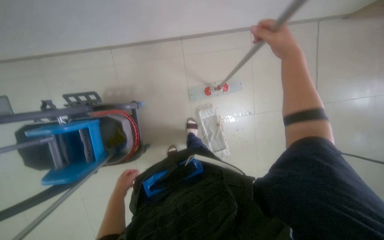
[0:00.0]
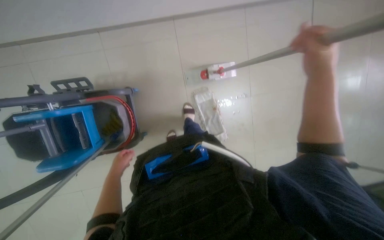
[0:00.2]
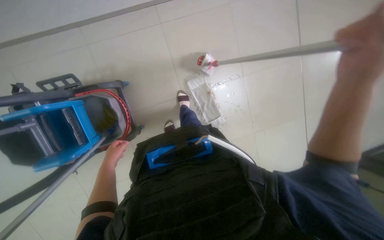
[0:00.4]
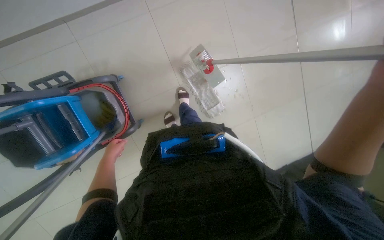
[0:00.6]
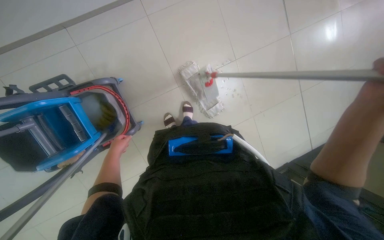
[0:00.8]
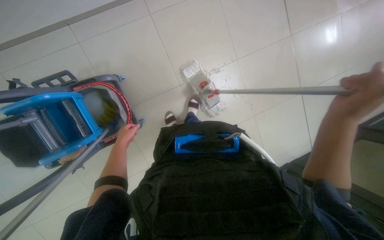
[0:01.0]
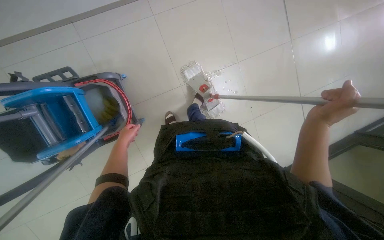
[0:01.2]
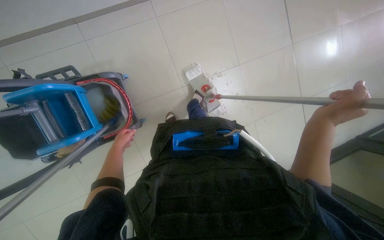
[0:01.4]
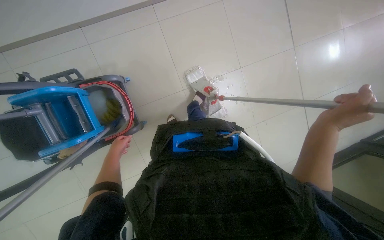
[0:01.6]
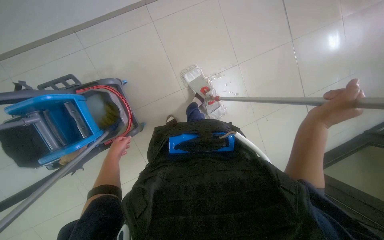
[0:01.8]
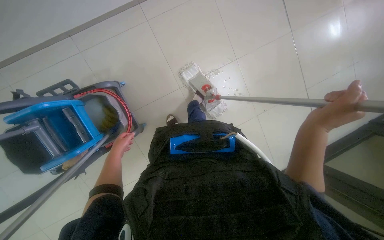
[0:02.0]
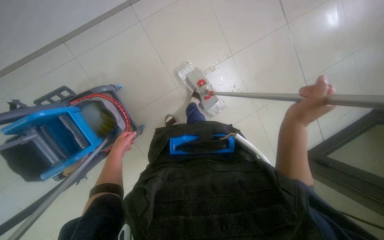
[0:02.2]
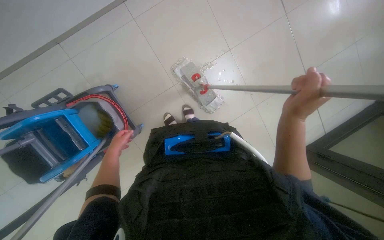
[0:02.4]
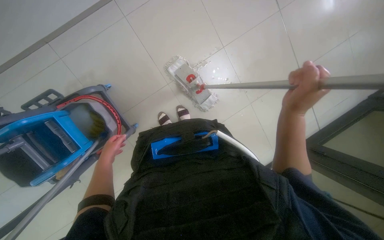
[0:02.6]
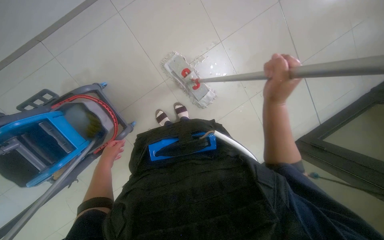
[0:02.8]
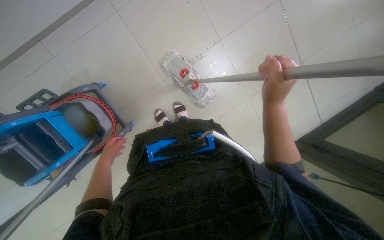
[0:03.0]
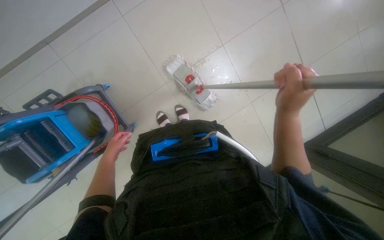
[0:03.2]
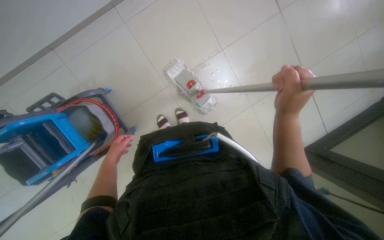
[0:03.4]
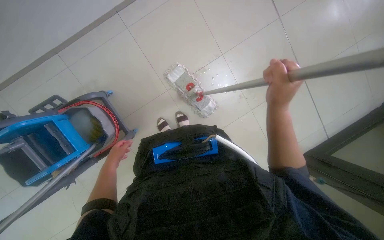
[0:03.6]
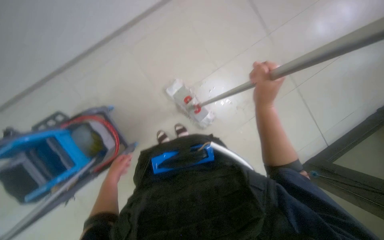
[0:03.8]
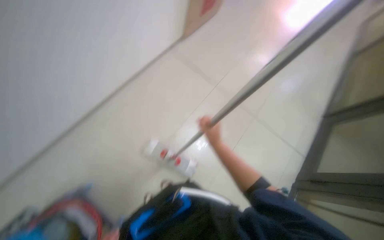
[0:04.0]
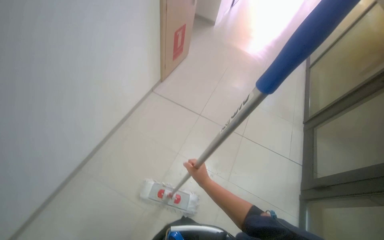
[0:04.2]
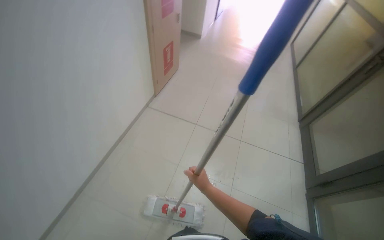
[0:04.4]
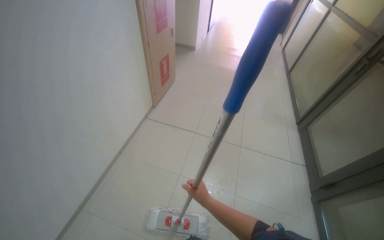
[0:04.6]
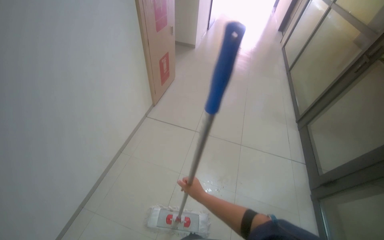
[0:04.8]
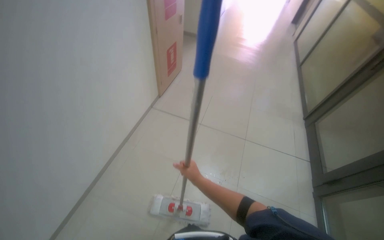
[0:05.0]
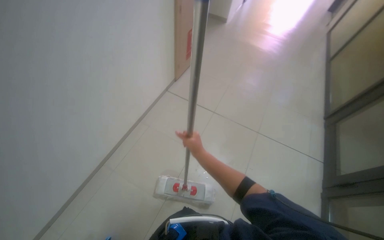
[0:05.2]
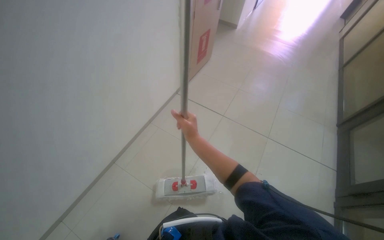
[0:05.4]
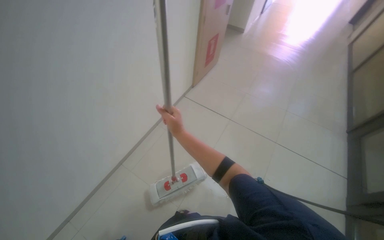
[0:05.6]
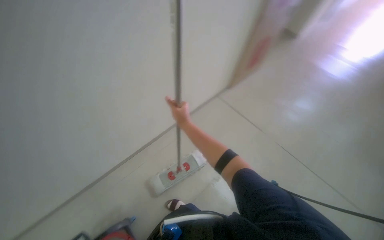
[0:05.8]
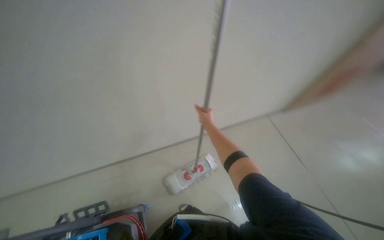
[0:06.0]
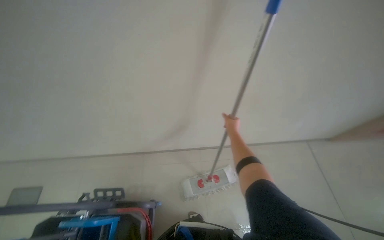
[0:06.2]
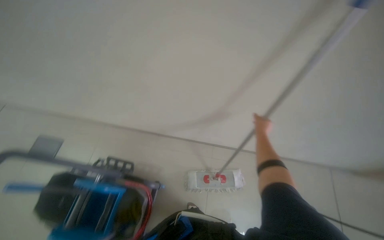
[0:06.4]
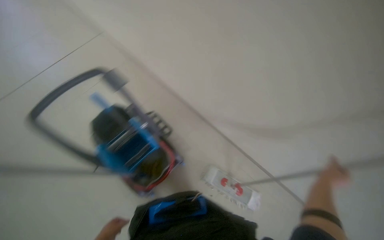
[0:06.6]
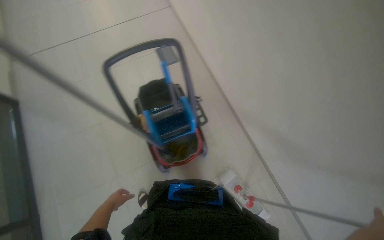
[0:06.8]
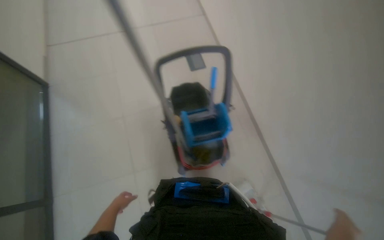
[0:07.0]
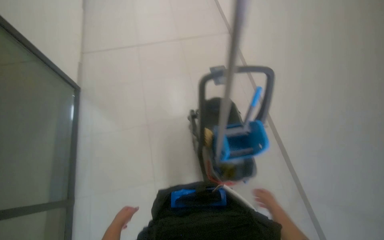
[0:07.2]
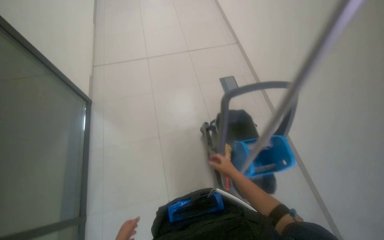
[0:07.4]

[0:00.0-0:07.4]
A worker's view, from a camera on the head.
Job: preparing cleaning supplies.
The whole recording: Wringing out mop head. The worker detaches the mop head and wrings it out in the bucket.
0:00.0 to 0:01.4: The left hand moves farther from the camera, about 10 cm.
0:03.0 to 0:04.4: The view tilts approximately 25 degrees upward. The right hand shifts some 20 cm down the picture and farther from the camera.
0:06.0 to 0:07.4: The camera travels about 50 cm. The wearer looks about 90 degrees further to the left.

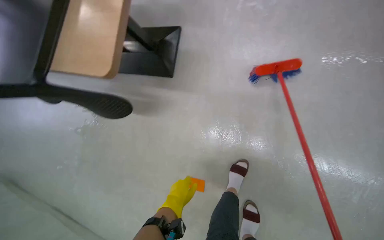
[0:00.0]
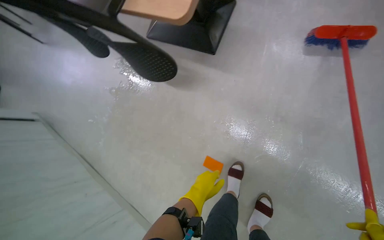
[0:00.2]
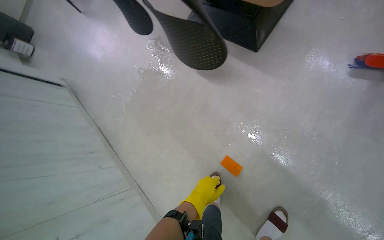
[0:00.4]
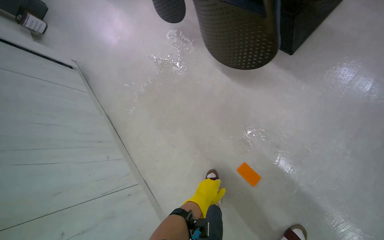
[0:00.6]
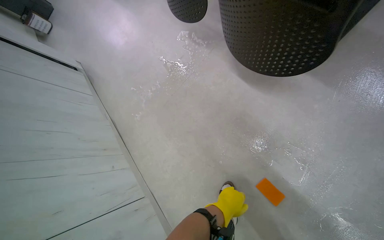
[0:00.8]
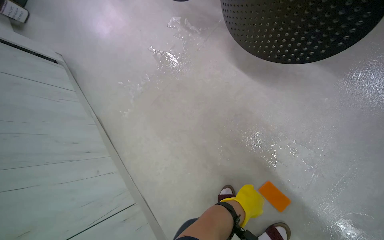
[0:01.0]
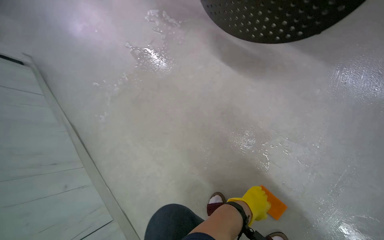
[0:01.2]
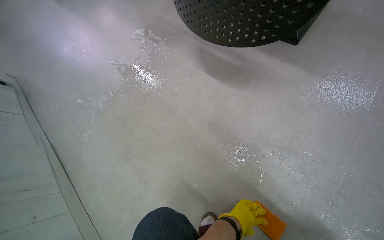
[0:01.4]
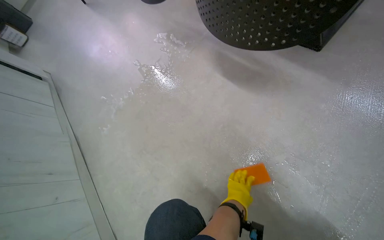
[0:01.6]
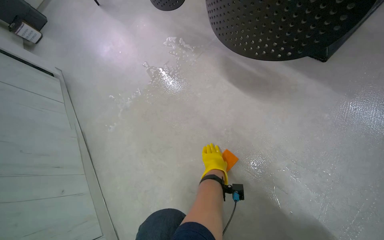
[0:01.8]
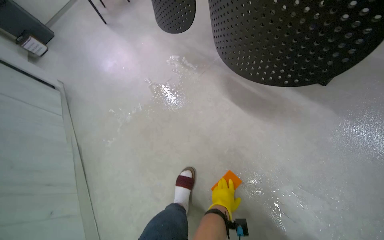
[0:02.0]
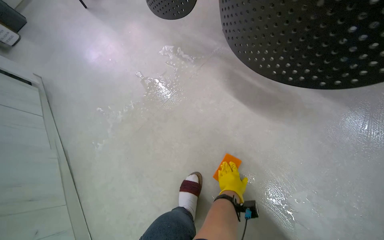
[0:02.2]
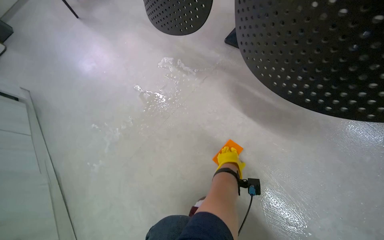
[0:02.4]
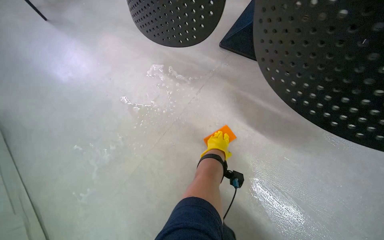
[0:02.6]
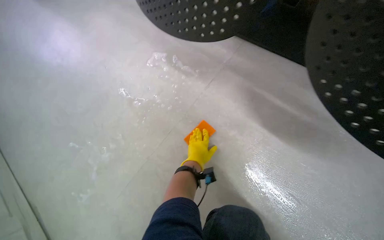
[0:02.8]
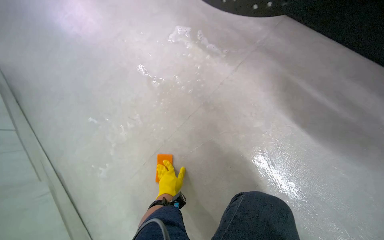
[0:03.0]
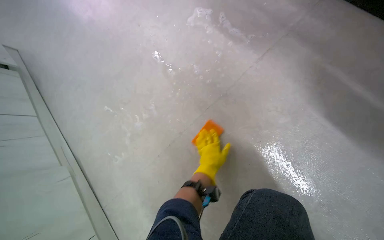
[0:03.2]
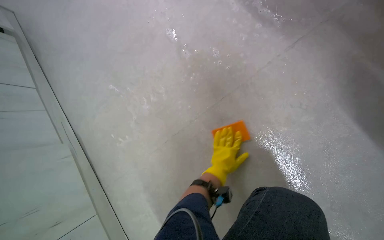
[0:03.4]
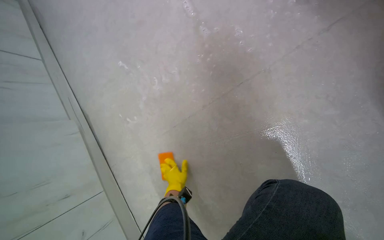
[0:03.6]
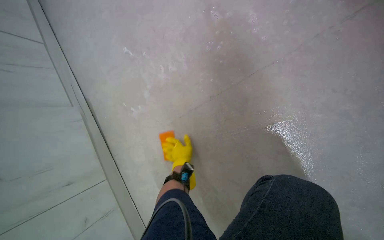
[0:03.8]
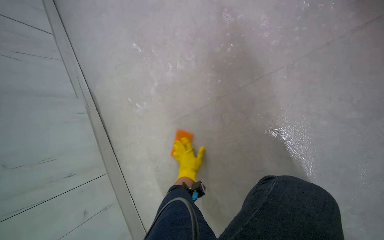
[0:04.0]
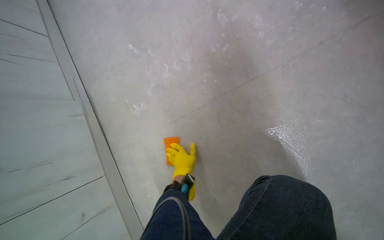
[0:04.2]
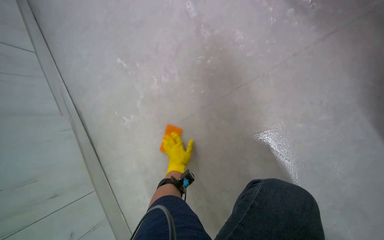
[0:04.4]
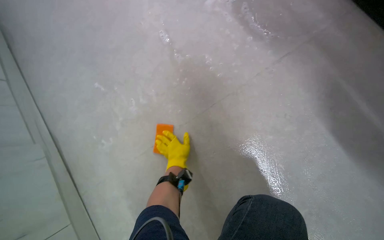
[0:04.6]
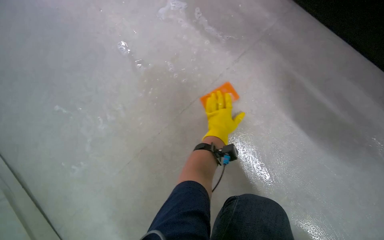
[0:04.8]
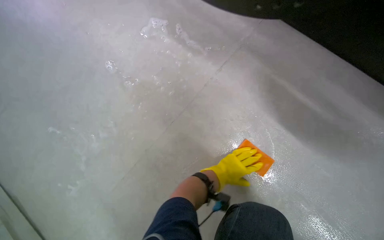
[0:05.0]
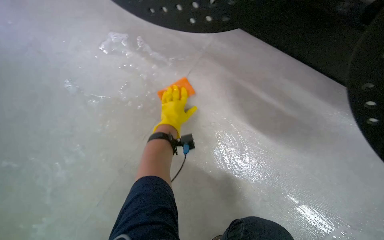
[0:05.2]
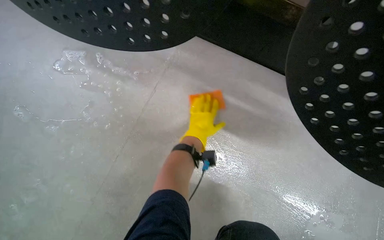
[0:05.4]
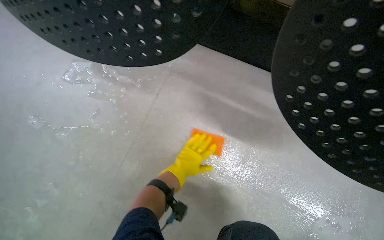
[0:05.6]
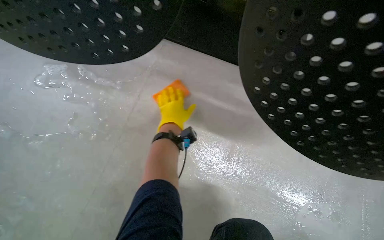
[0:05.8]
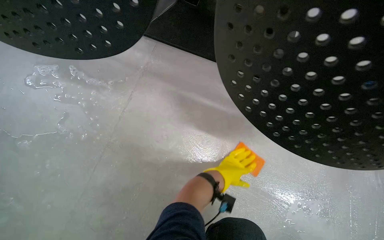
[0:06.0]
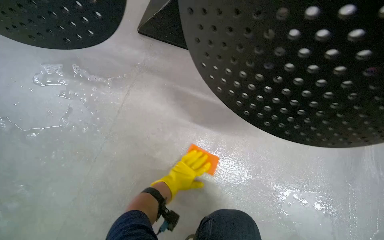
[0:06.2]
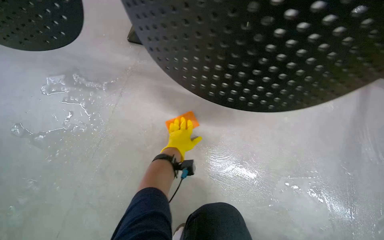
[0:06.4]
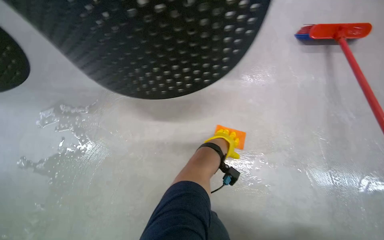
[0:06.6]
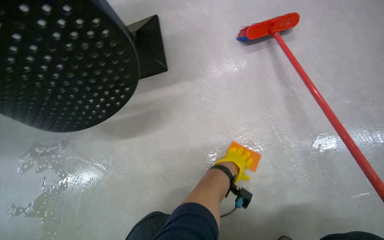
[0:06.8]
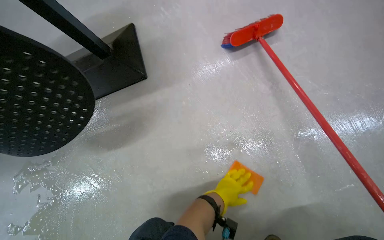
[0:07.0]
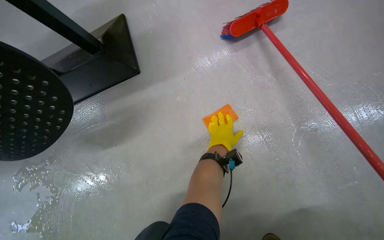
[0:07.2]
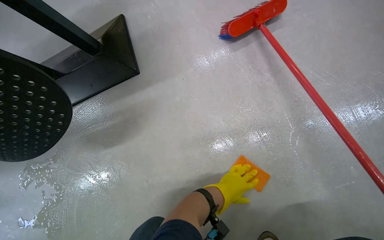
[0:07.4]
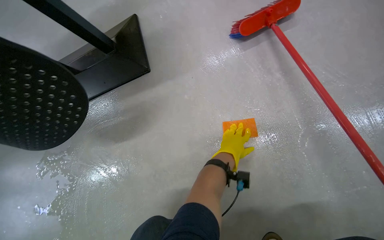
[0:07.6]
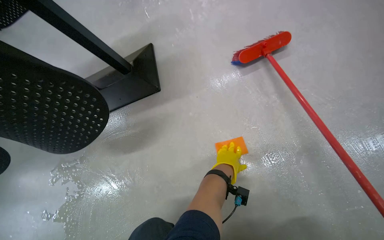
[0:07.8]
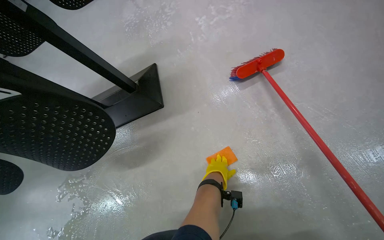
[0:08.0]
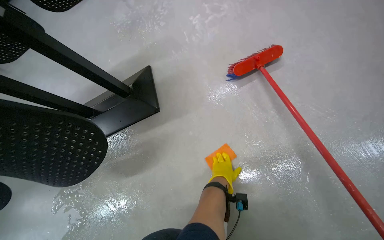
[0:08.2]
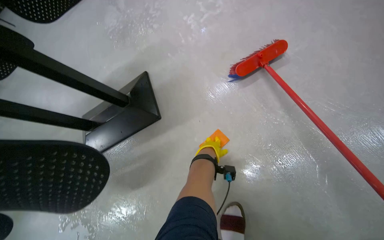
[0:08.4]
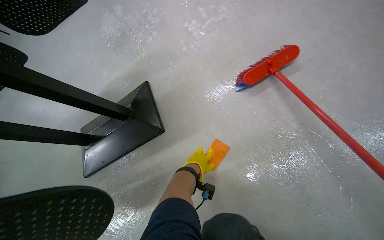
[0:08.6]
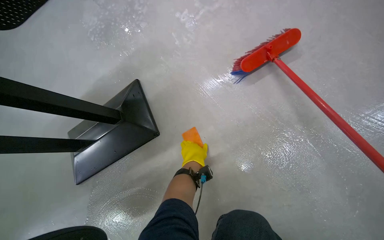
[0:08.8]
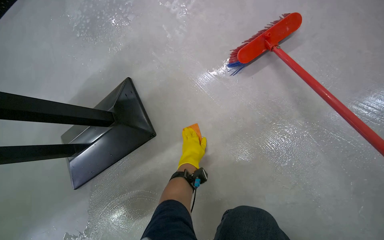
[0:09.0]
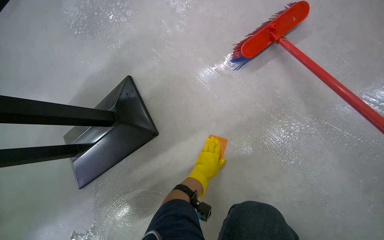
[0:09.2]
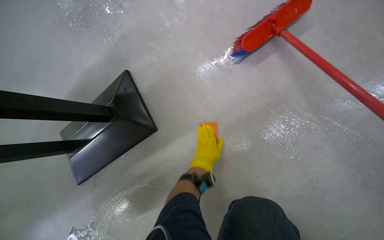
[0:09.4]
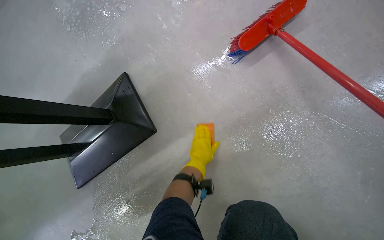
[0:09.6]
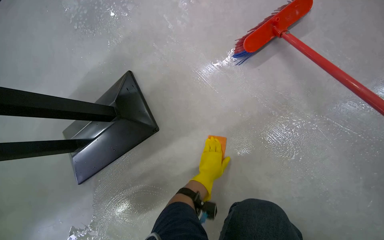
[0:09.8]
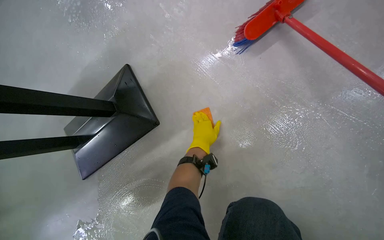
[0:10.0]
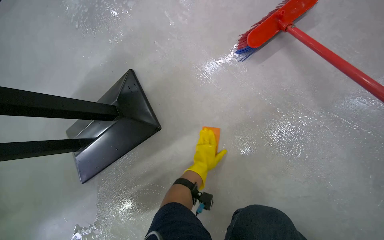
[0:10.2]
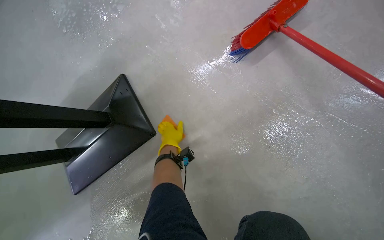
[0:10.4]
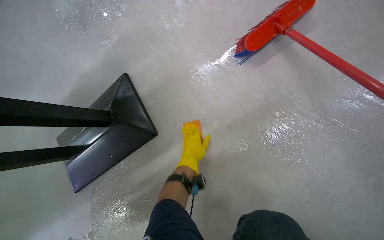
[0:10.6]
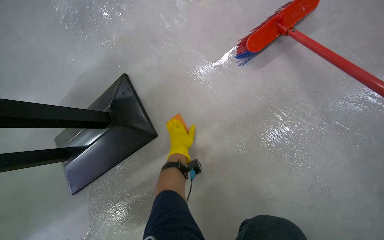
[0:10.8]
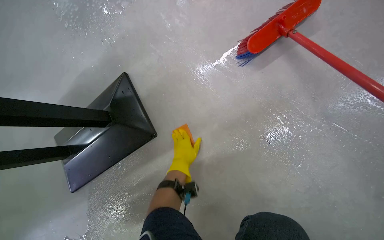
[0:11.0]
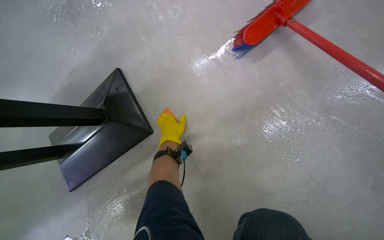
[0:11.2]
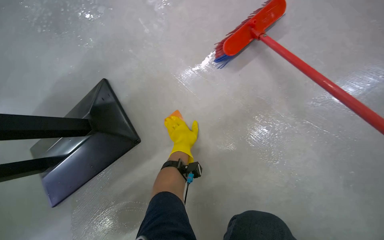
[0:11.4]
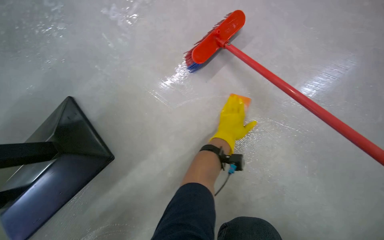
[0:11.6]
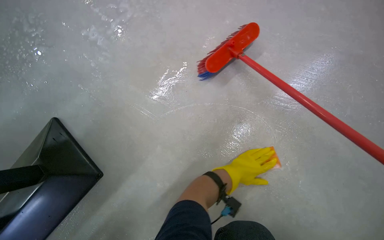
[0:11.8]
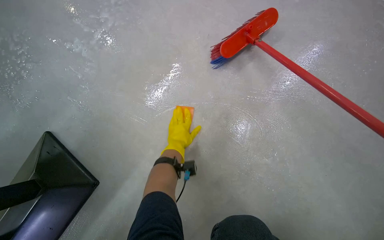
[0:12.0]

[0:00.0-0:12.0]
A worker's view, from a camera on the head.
Job: mopping floor.
The whole recording: Scrubbing the floor with sponge. The worker scrubs the floor using a sponge.
0:01.6 to 0:03.0: The camera is carried roughly 60 cm.
0:03.0 to 0:04.4: The camera pitches downward, by about 15 degrees. The left hand heads farther from the camera, covering some 15 cm, and moves approximately 10 cm to the right and comes back.
0:04.4 to 0:06.0: The wearer's head swings approximately 45 degrees to the right. The view tilts about 15 degrees upward.
0:07.6 to 0:09.0: The left hand is displaced farther from the camera and to the left by approximately 25 cm.
0:09.0 to 0:10.4: The left hand is displaced to the left by roughly 10 cm.
0:10.4 to 0:12.0: The wearer looks about 25 degrees further to the right. The left hand reaches approximately 40 cm to the right, then returns.
